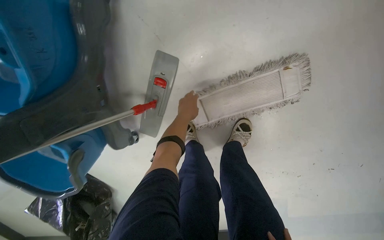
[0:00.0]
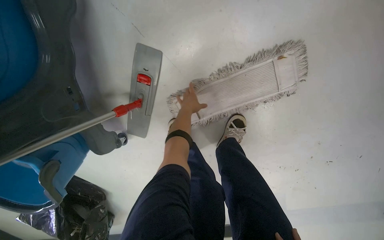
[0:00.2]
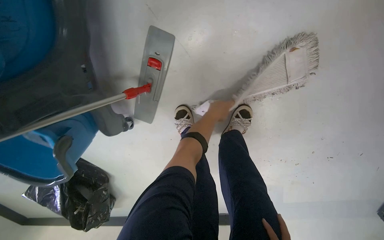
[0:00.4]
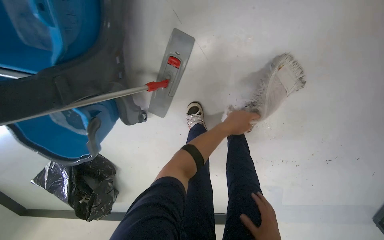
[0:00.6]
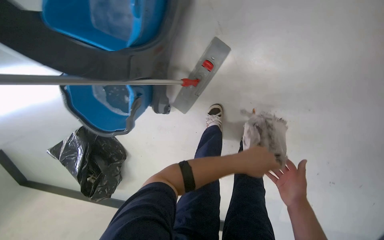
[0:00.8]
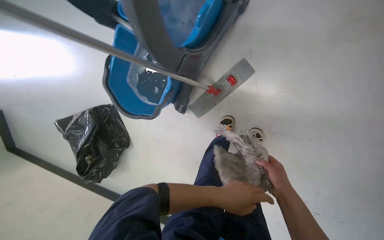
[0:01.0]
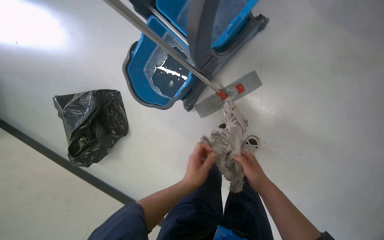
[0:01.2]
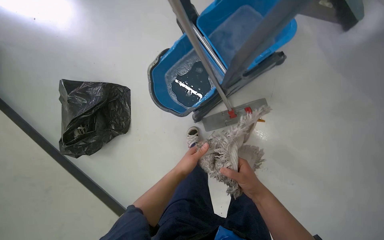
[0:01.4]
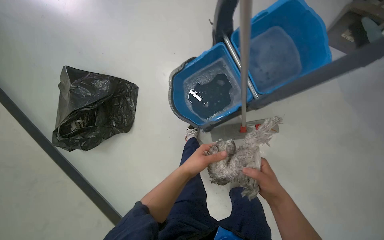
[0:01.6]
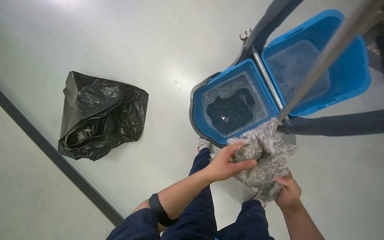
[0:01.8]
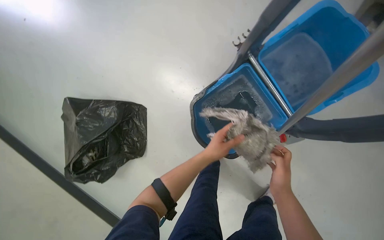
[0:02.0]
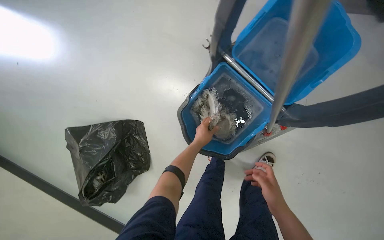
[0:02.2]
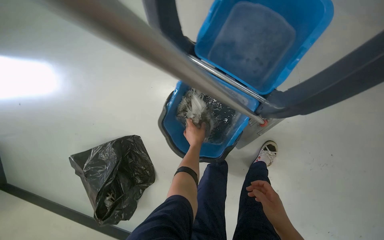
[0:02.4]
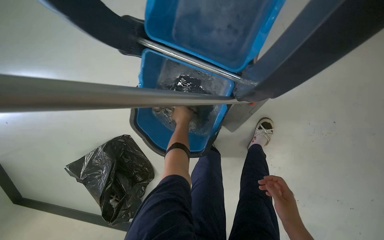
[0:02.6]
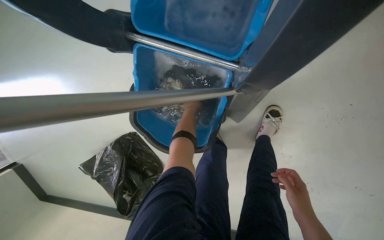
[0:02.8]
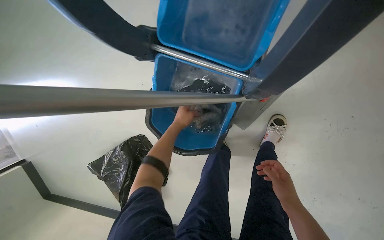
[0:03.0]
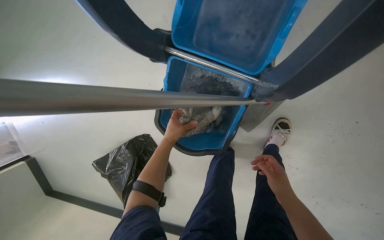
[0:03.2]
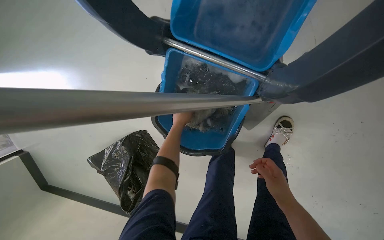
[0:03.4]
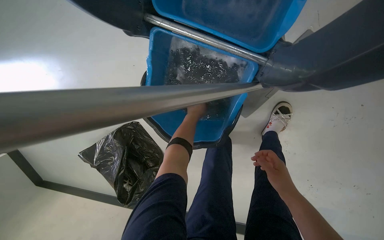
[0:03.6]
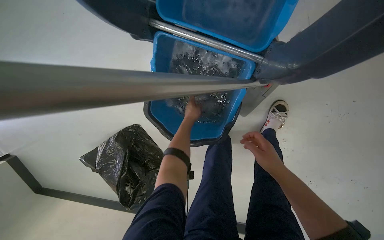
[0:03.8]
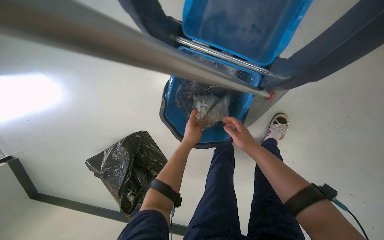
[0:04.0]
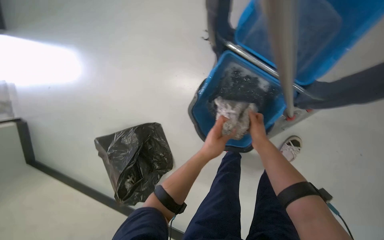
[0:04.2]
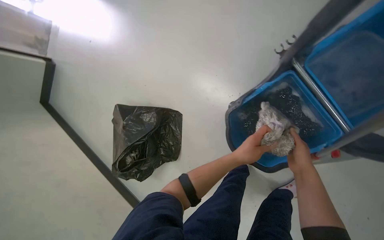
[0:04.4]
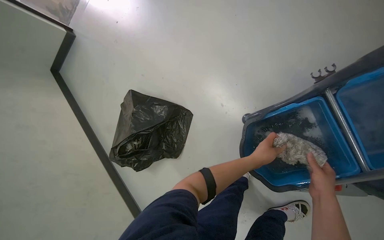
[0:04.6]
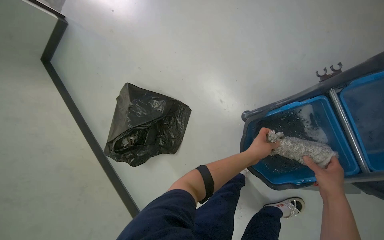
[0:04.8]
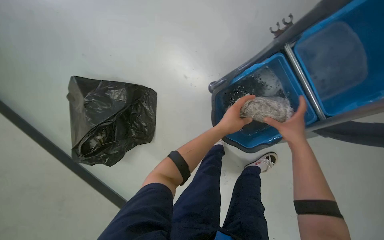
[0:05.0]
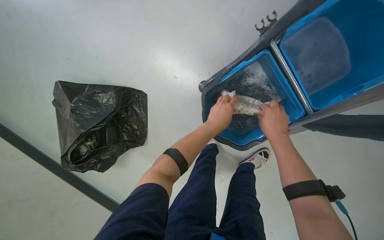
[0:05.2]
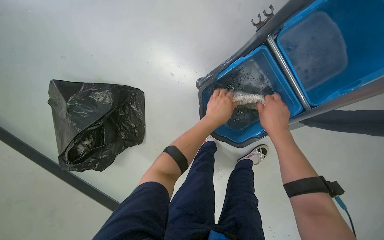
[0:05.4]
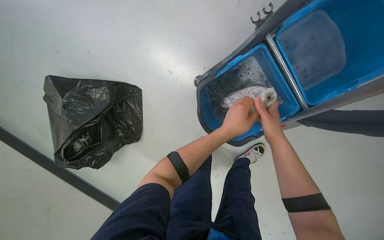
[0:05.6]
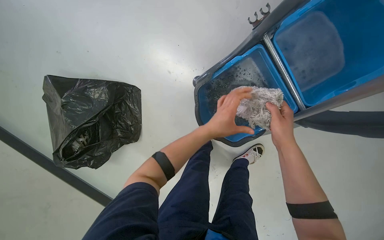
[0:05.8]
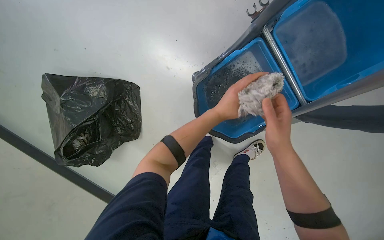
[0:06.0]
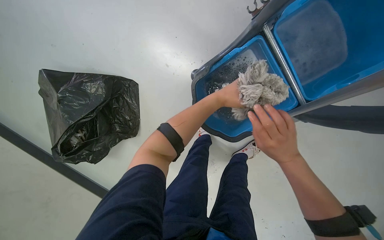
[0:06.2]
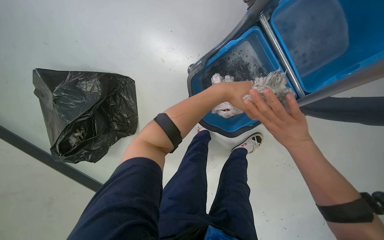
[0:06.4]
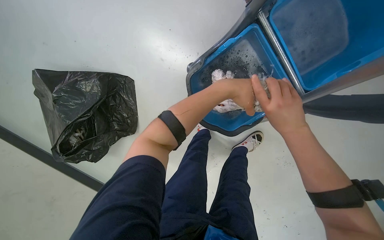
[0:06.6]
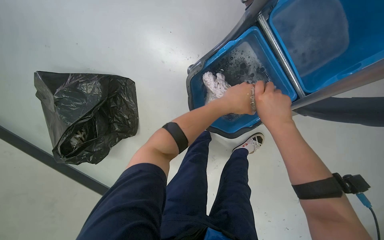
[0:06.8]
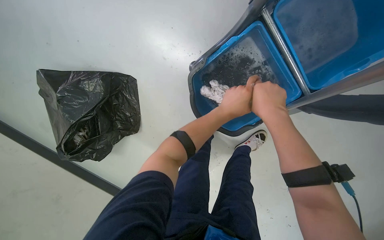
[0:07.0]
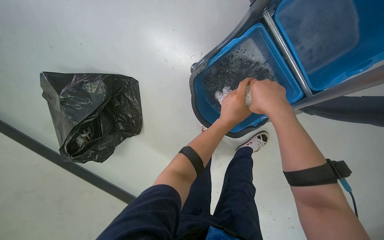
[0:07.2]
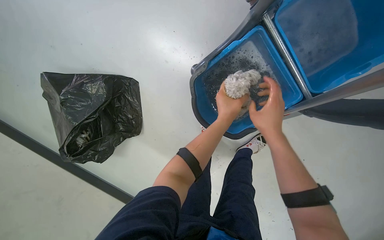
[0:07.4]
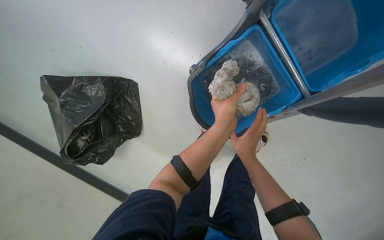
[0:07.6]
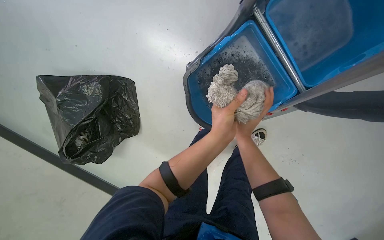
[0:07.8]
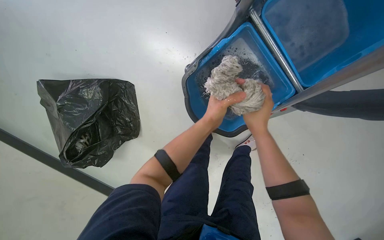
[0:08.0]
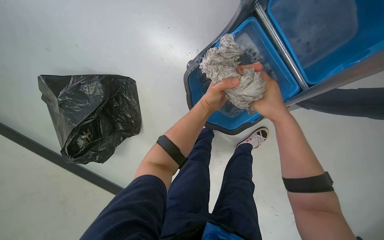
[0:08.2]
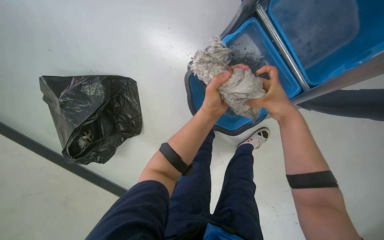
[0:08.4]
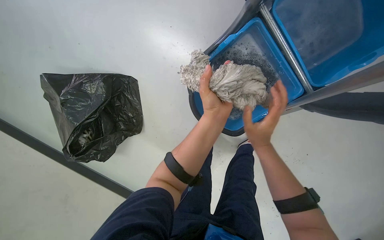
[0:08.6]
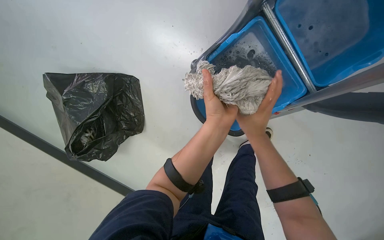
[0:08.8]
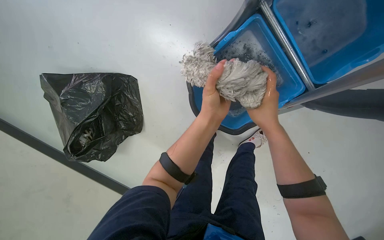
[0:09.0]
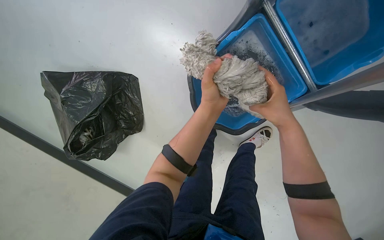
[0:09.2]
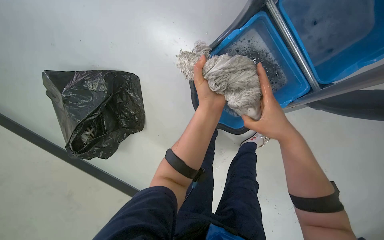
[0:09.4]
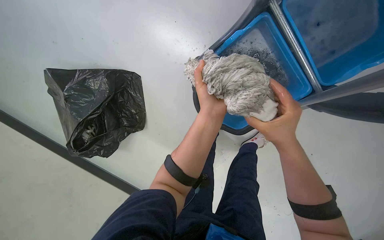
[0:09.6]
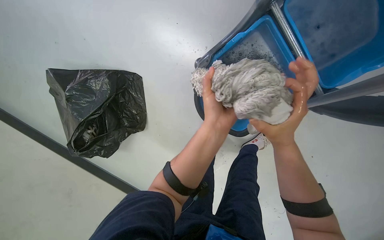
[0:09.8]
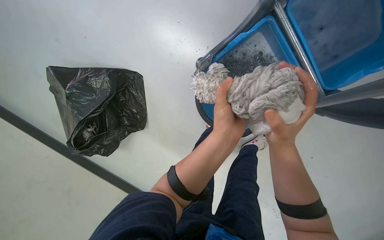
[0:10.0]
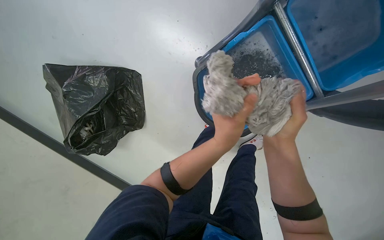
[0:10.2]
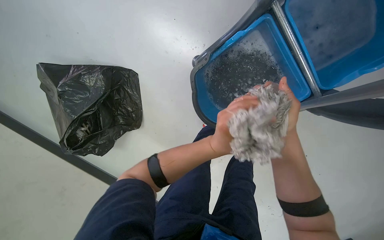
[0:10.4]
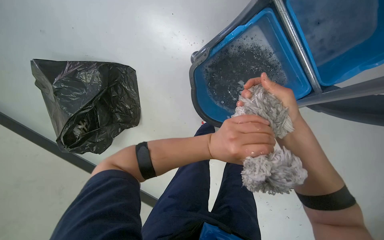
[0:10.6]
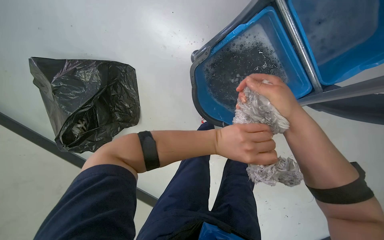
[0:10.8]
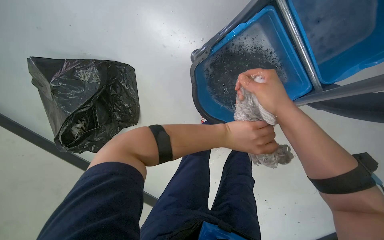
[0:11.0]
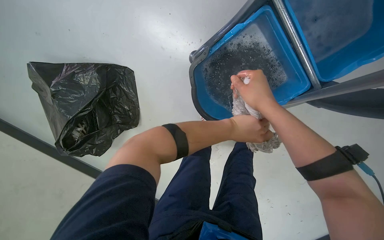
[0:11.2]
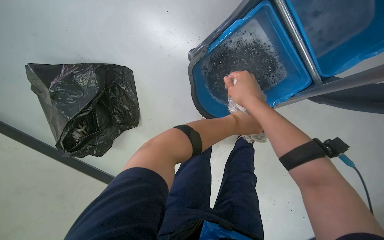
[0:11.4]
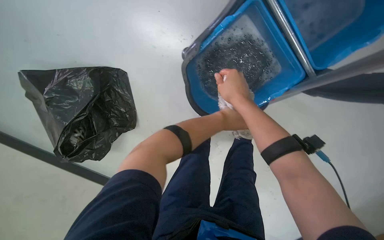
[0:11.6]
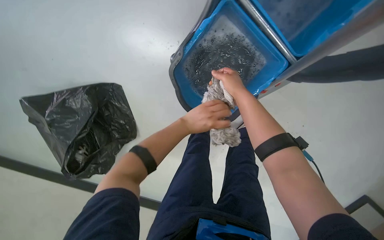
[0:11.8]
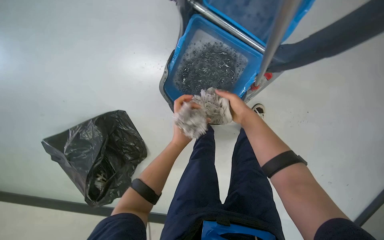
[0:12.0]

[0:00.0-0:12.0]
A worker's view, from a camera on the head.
Job: mopping floor.
The whole recording: Mopping office floor. The worker mops the office floor, moving chairs and opening a glass door to clean the entire area.
0:00.0 to 0:01.6: The head travels about 70 cm. The scene turns roughly 55 degrees clockwise in the picture.
0:01.6 to 0:03.0: The scene turns about 40 degrees counterclockwise in the picture.
0:03.0 to 0:04.4: The scene rotates clockwise by some 35 degrees.
0:04.4 to 0:06.0: The camera pitches downward, by roughly 10 degrees. The right hand travels nearer to the camera by about 20 cm.
0:06.0 to 0:07.6: The right hand is displaced farther from the camera by some 15 cm, and travels up the picture and back again, some 10 cm each way. The left hand moves nearer and farther over about 15 cm, changing direction 2 times.
0:10.4 to 0:12.0: The right hand goes about 20 cm farther from the camera.

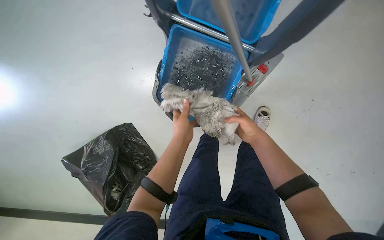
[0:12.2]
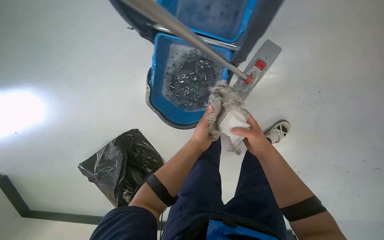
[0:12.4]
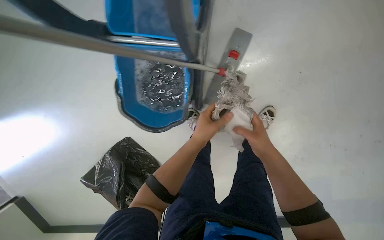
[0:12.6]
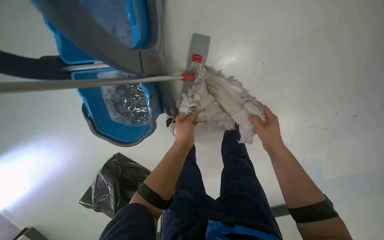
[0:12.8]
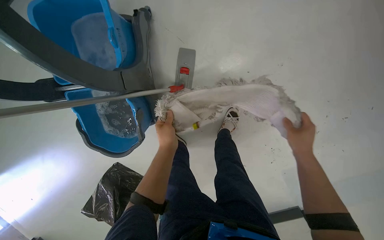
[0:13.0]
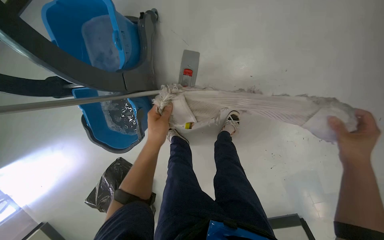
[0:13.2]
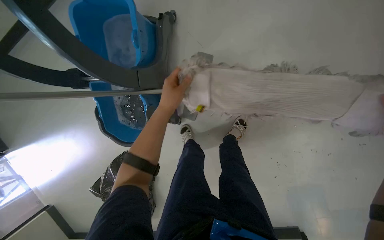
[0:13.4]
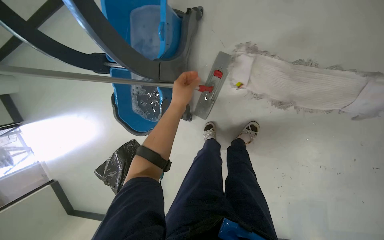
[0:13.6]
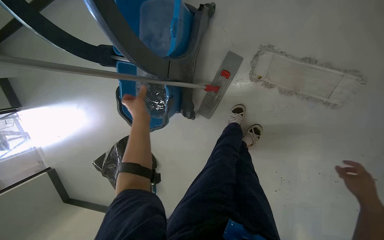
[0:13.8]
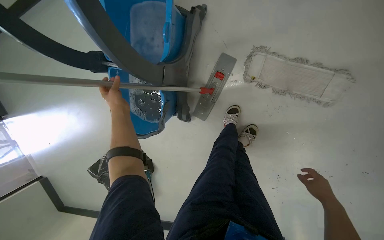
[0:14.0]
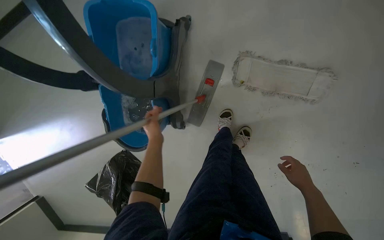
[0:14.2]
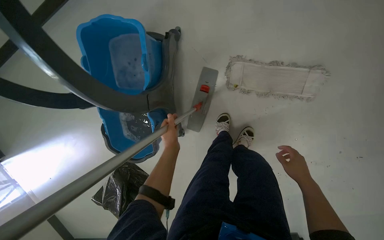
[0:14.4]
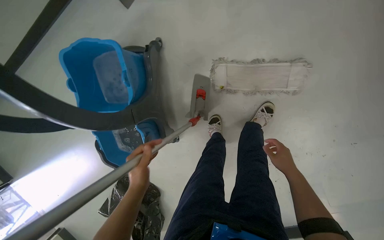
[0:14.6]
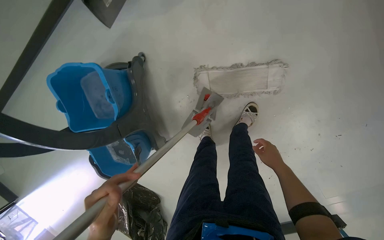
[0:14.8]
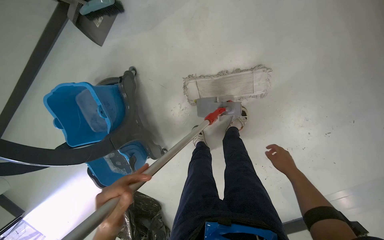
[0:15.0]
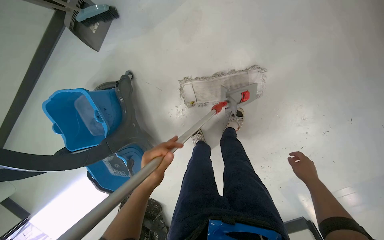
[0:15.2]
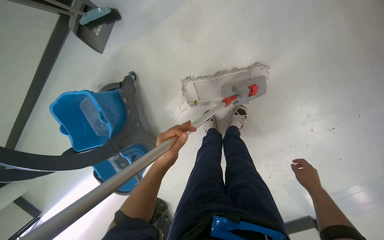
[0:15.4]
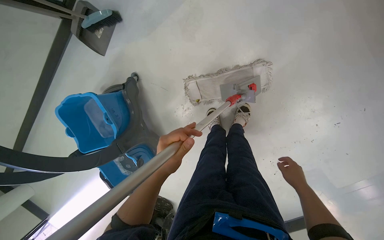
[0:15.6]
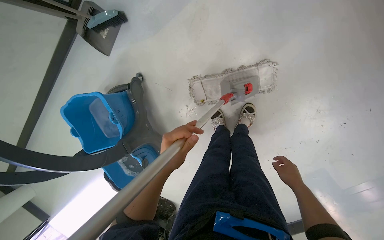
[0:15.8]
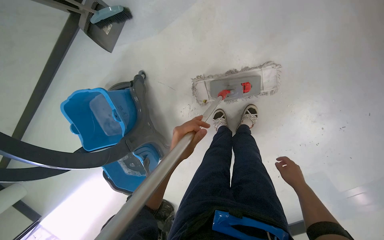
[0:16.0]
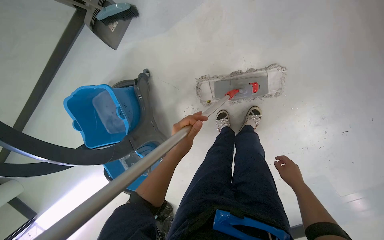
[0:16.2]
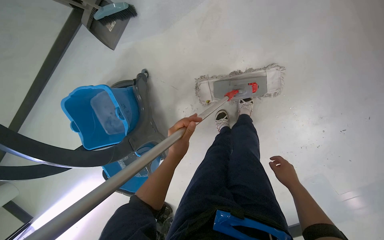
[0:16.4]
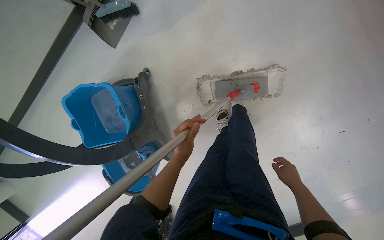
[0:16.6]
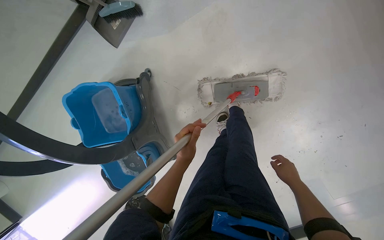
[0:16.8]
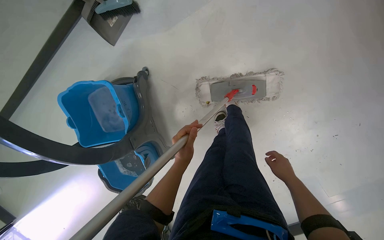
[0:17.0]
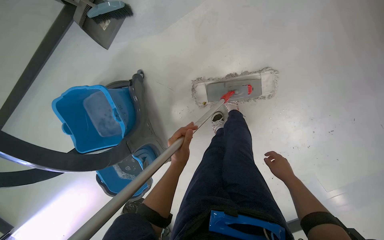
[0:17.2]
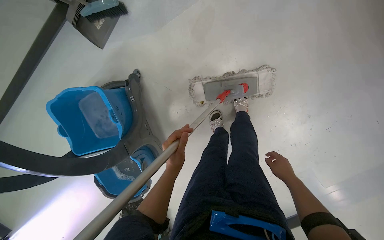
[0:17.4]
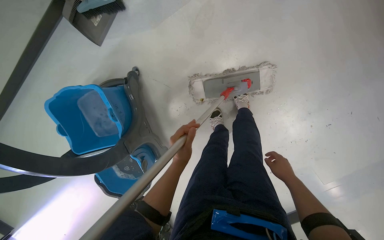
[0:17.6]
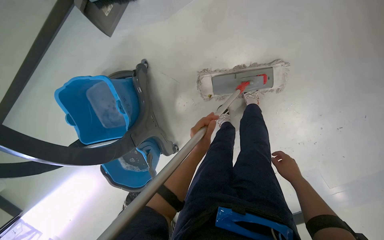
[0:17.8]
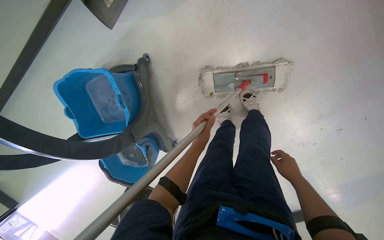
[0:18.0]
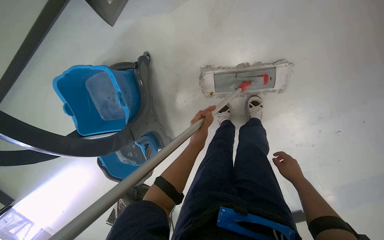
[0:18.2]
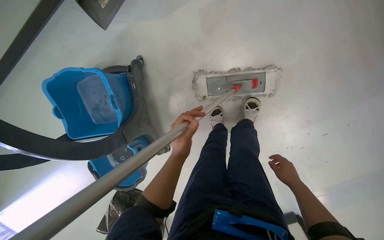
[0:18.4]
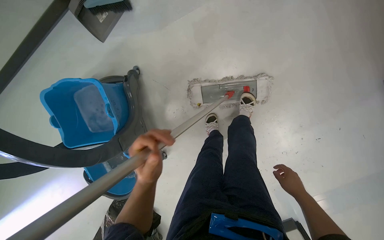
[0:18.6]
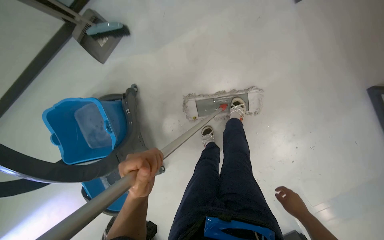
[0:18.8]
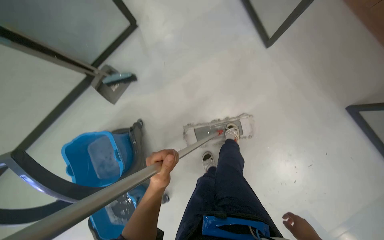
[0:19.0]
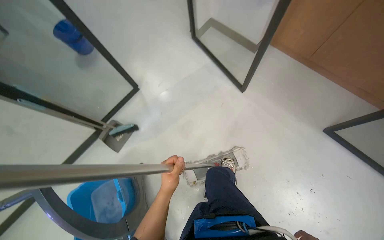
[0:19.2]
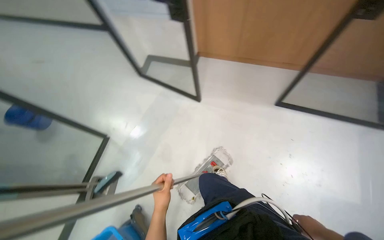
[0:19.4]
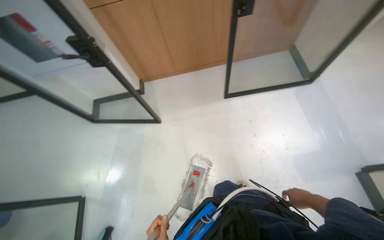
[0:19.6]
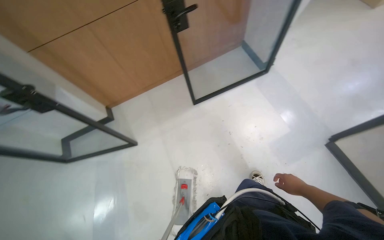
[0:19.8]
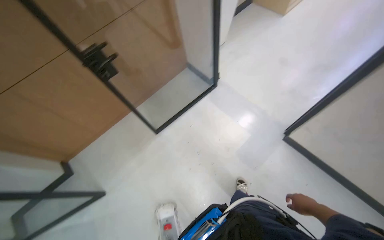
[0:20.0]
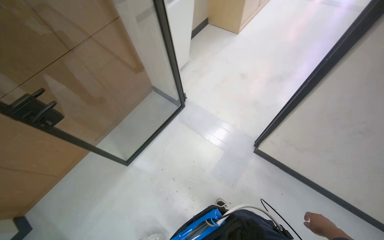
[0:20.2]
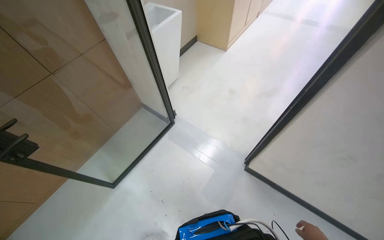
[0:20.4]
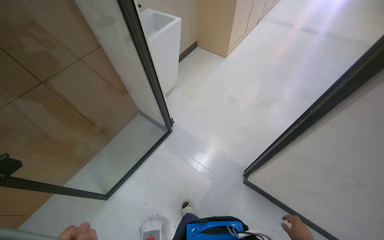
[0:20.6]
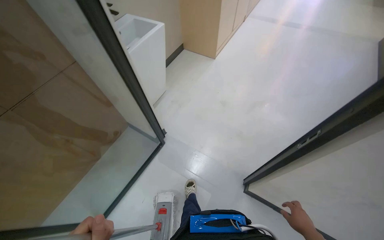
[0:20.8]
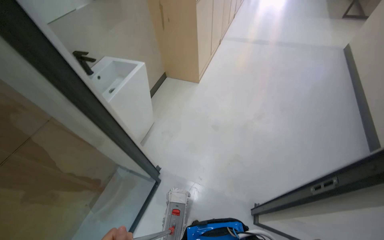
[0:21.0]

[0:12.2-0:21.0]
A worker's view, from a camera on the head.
Job: mopping floor.
The whole recording: Mopping office floor. The worker mops the office floor, moving chairs and opening a glass door to clean the entire area.
0:12.2 to 0:13.6: The wearer moves about 60 cm. The view swings some 20 degrees to the left.
0:13.6 to 0:15.2: The scene rotates counterclockwise by roughly 25 degrees. The left hand moves nearer to the camera, roughly 20 cm.
0:16.6 to 0:18.0: The left hand goes about 15 cm farther from the camera.
0:18.0 to 0:19.6: The camera travels roughly 60 cm. The wearer looks some 65 degrees further to the right. The camera pitches upward, by about 45 degrees.
0:19.6 to 0:21.0: The head travels approximately 1 m. The head rotates roughly 60 degrees to the right. The view tilts some 20 degrees upward.
